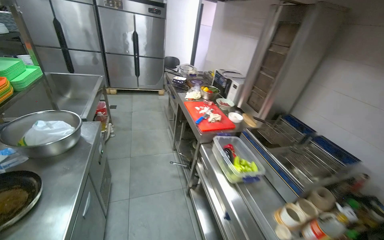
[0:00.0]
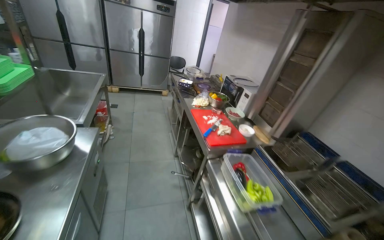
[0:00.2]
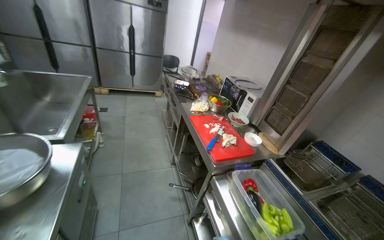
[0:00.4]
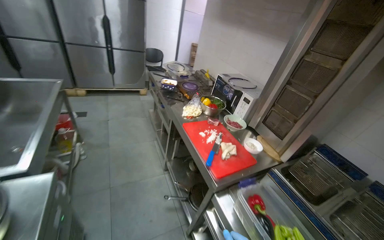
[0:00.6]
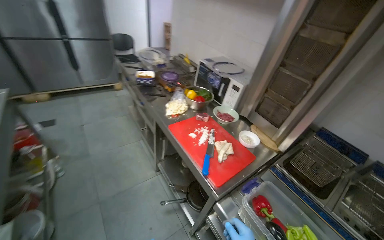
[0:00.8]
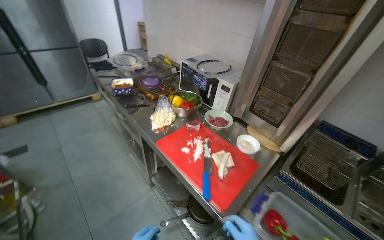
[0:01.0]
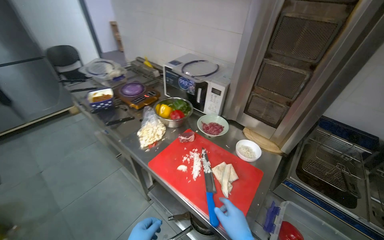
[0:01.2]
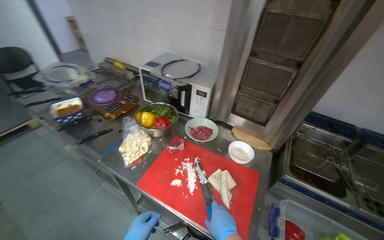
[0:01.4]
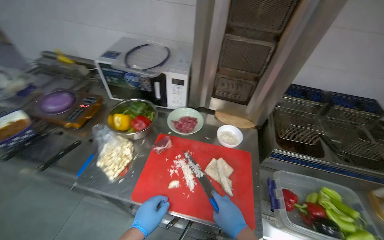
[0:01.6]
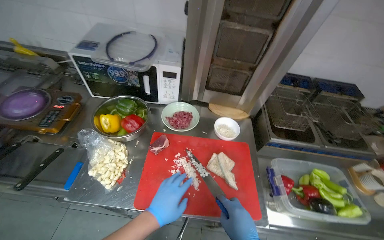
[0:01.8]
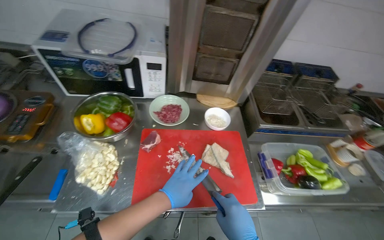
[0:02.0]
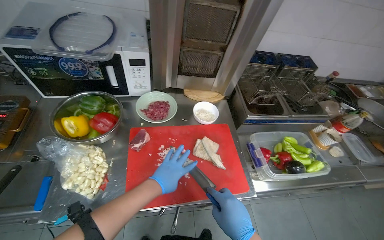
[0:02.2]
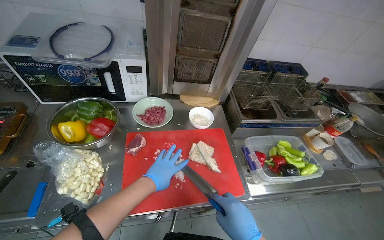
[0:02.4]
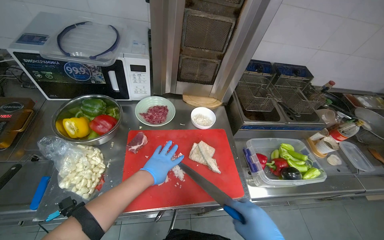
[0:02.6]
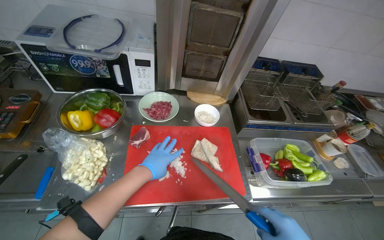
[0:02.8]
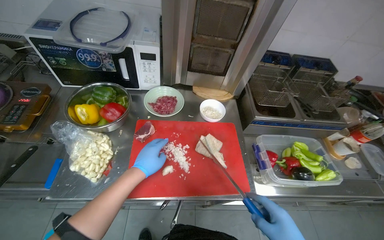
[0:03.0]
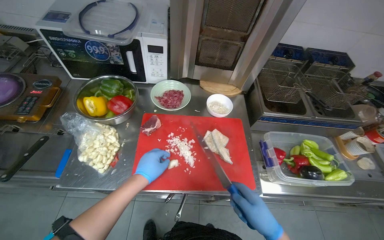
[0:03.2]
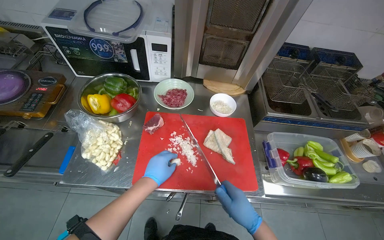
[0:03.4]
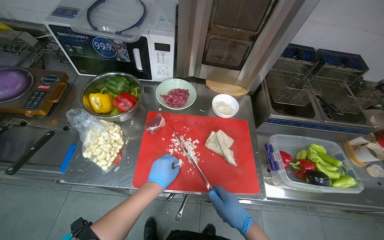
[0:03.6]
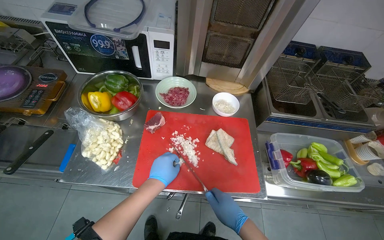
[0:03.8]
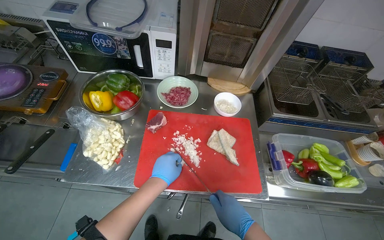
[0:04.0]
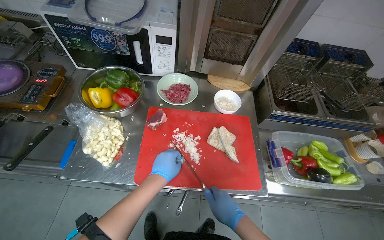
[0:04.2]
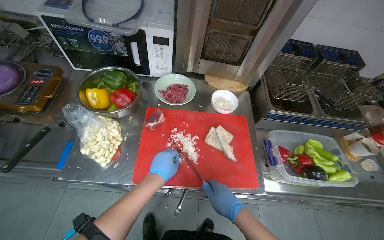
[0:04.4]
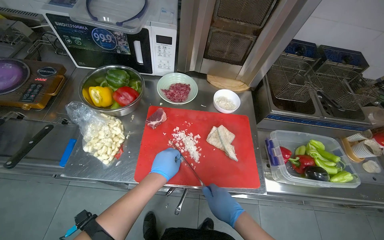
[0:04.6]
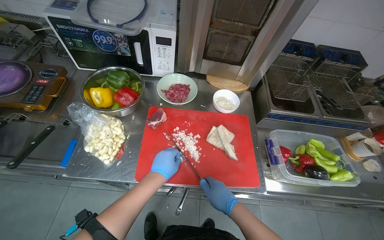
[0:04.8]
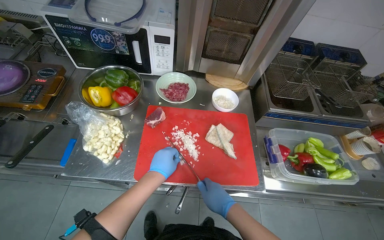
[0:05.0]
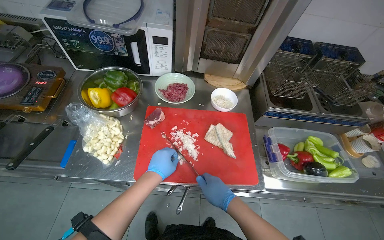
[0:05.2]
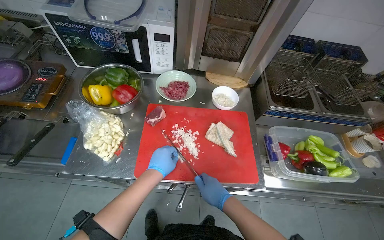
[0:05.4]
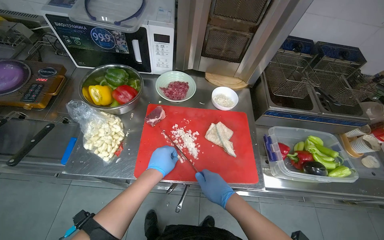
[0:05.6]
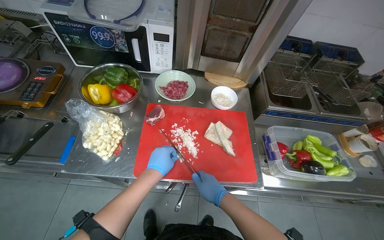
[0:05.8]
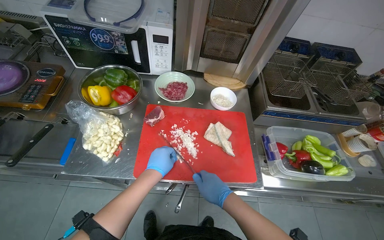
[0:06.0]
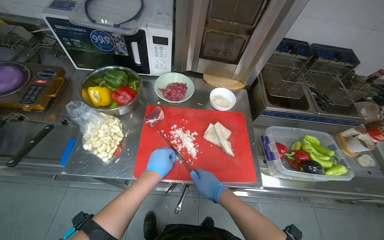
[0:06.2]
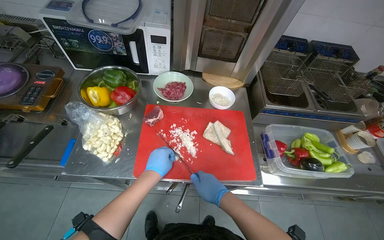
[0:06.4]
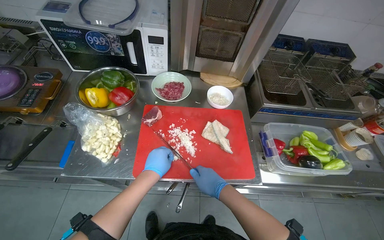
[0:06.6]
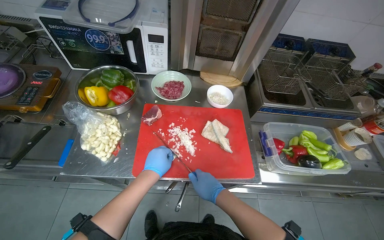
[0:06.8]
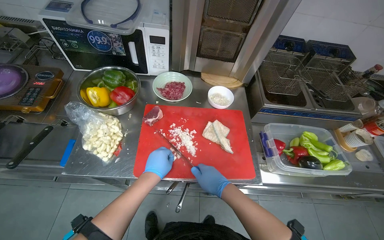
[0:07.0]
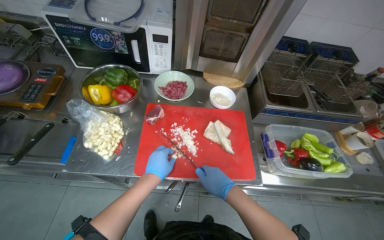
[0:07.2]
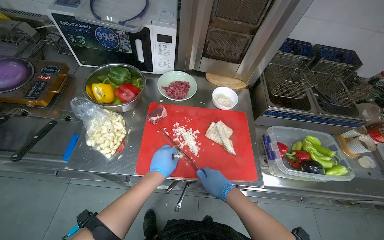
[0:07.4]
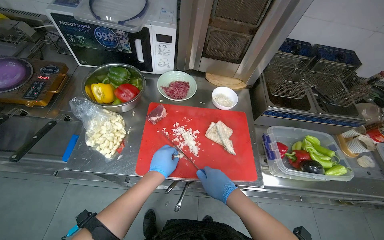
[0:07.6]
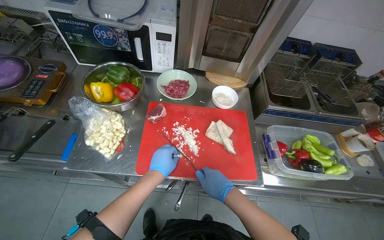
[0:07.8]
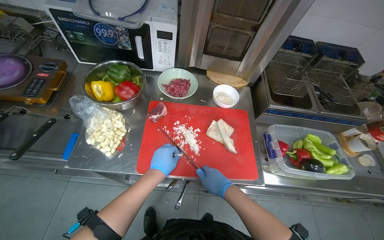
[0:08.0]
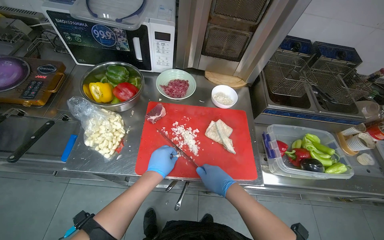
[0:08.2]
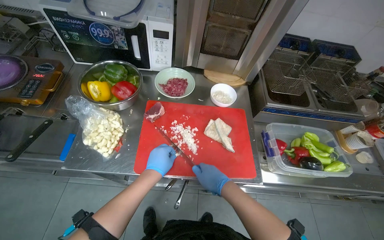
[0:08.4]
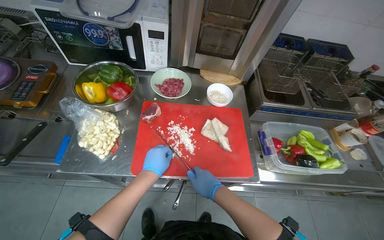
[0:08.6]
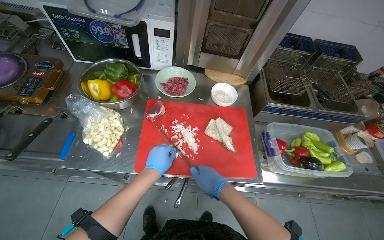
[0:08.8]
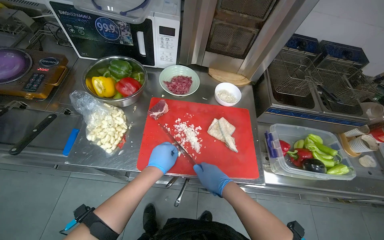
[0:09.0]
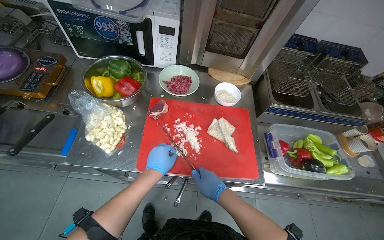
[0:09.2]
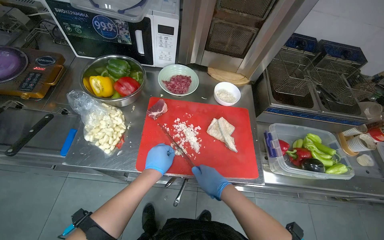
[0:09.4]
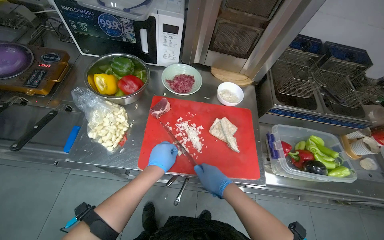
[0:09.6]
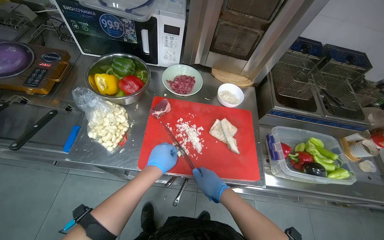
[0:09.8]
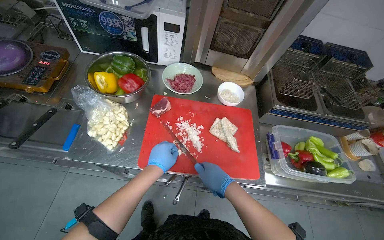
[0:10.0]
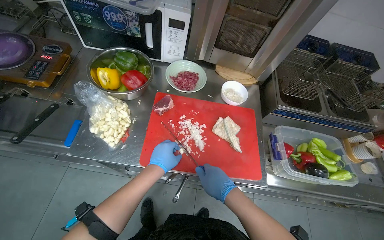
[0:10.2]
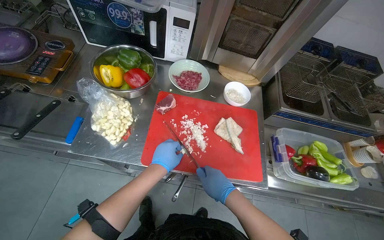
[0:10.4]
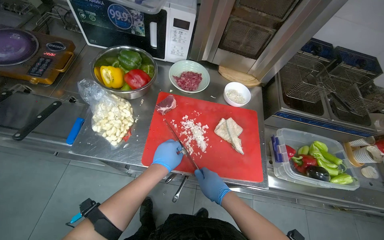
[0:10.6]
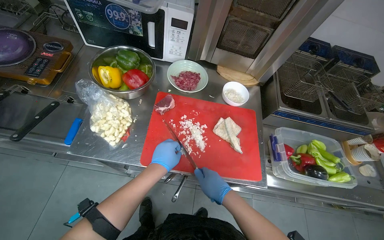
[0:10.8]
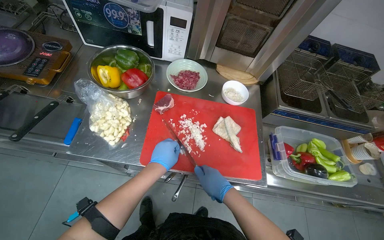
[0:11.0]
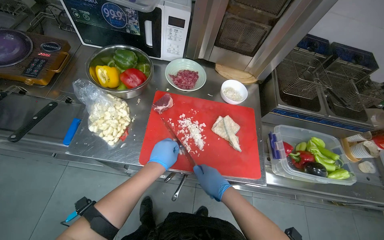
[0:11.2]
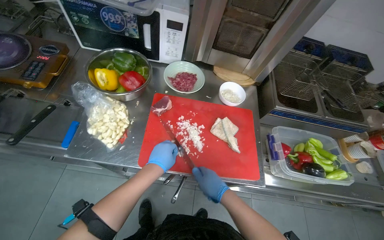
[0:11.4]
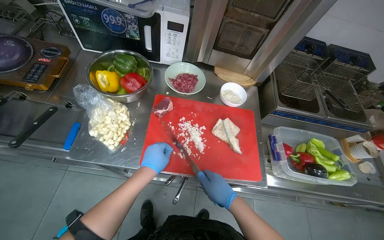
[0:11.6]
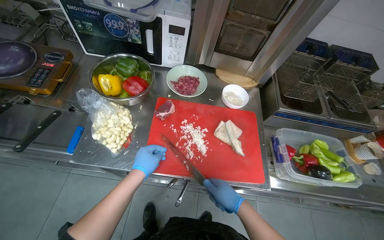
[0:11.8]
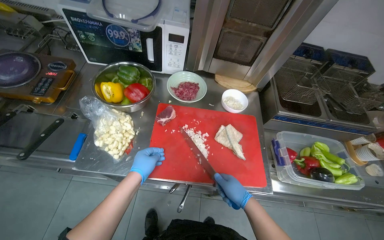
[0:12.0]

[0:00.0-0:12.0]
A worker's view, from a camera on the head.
Job: preparing food.
The whole recording: Chopping onions on cutting board. The worker chops onions on a red cutting board and performs other kitchen tasks in between.
0:00.0 to 0:01.6: The camera is carried some 1 m. The head rotates about 60 degrees to the right. The camera pitches downward, by roughly 20 degrees.
0:04.4 to 0:10.4: The hands make small movements and keep their place.
0:10.4 to 0:12.0: The left hand moves to the left, about 10 cm.

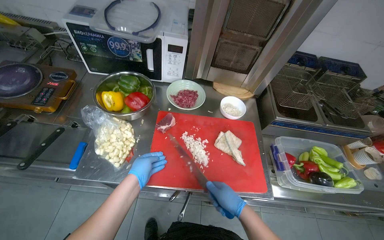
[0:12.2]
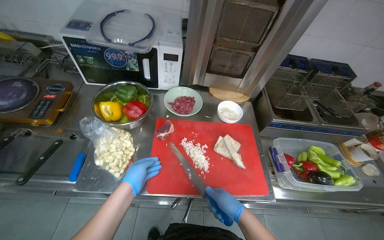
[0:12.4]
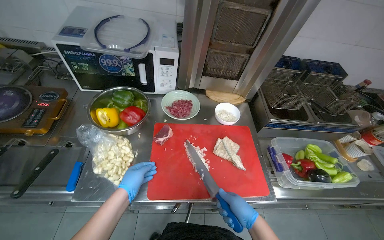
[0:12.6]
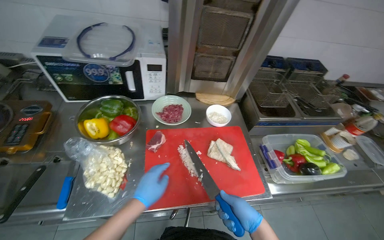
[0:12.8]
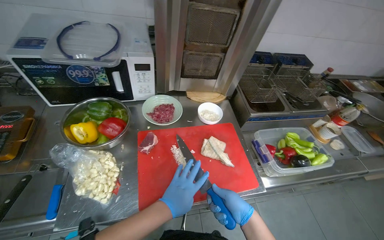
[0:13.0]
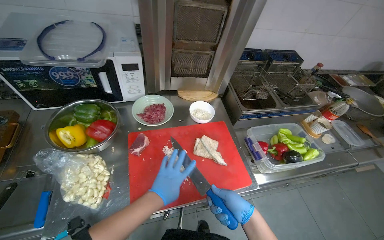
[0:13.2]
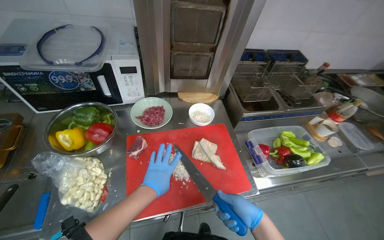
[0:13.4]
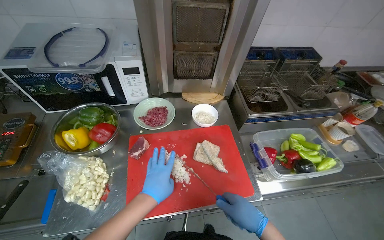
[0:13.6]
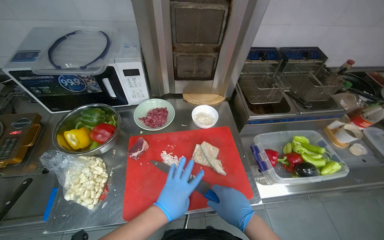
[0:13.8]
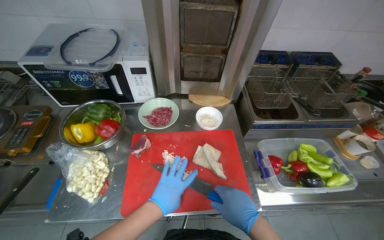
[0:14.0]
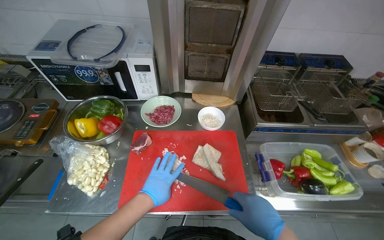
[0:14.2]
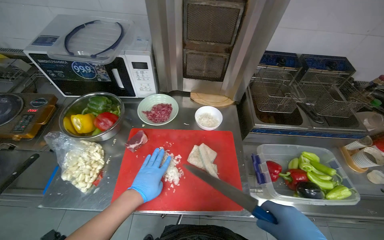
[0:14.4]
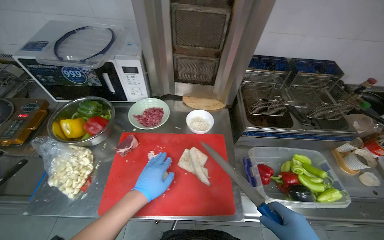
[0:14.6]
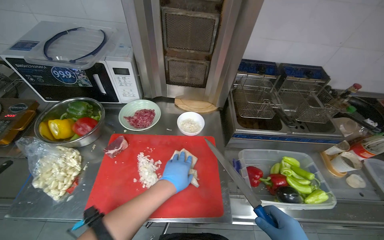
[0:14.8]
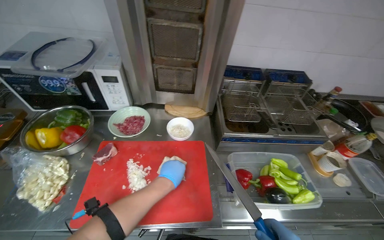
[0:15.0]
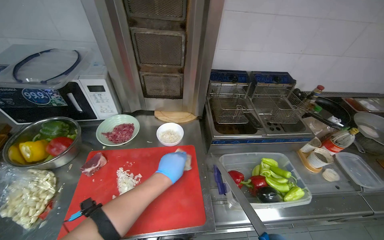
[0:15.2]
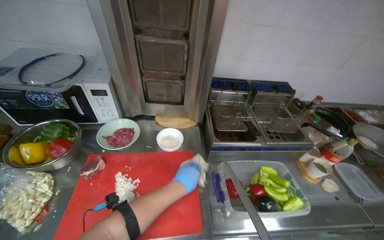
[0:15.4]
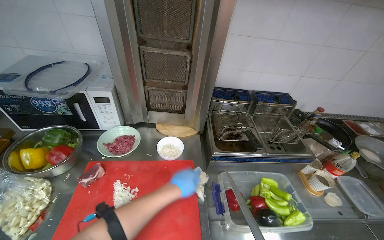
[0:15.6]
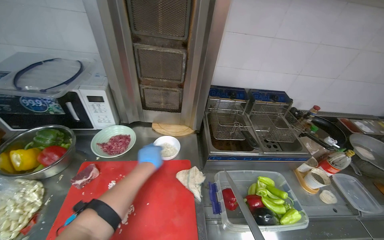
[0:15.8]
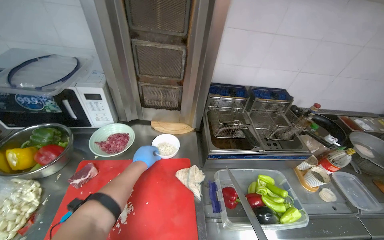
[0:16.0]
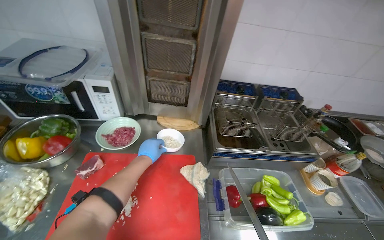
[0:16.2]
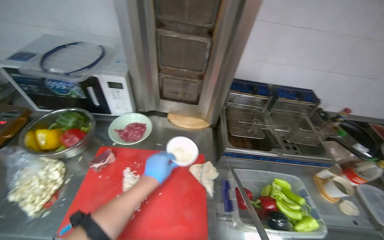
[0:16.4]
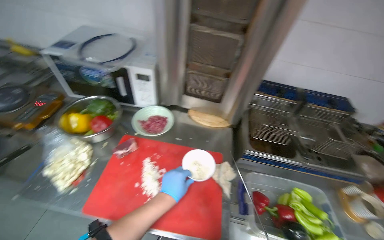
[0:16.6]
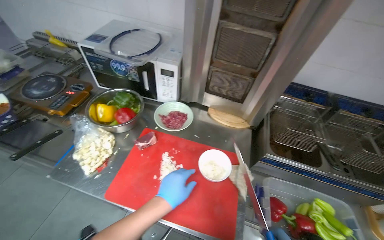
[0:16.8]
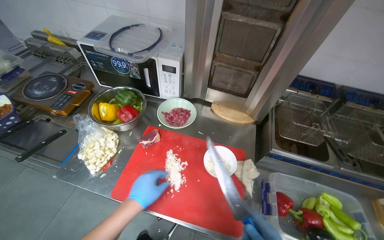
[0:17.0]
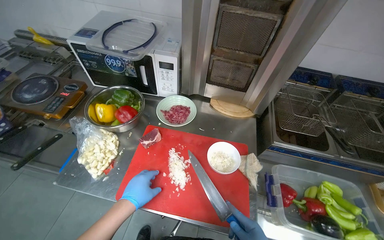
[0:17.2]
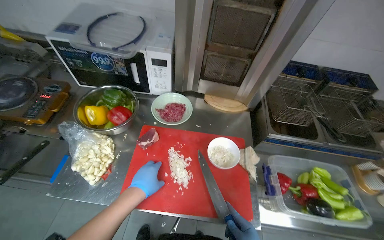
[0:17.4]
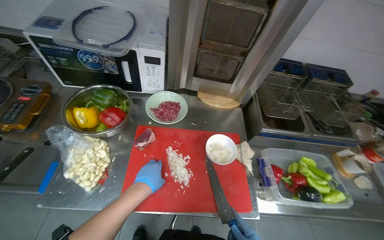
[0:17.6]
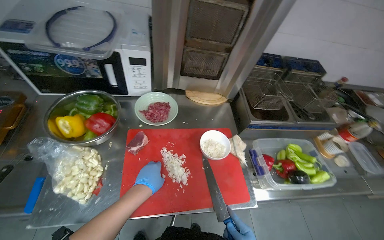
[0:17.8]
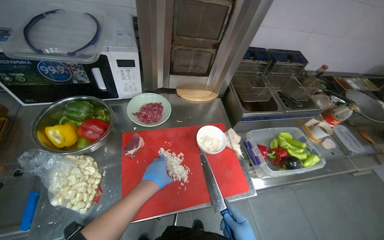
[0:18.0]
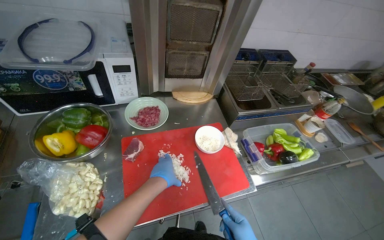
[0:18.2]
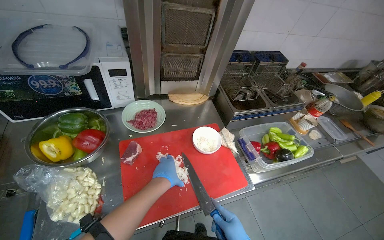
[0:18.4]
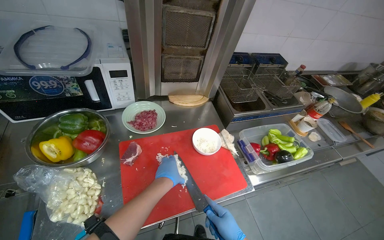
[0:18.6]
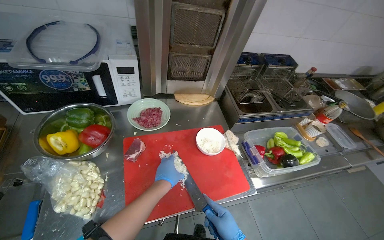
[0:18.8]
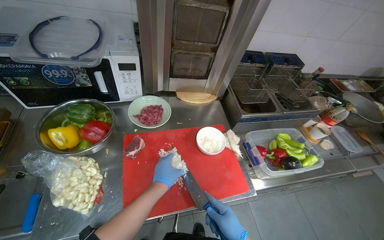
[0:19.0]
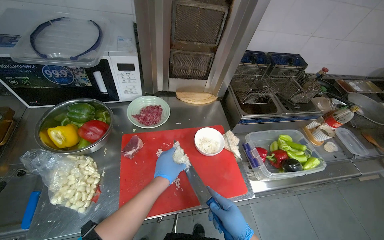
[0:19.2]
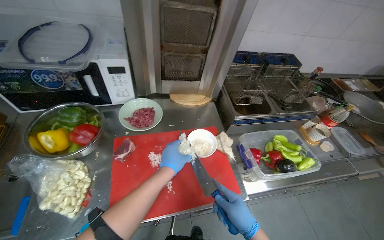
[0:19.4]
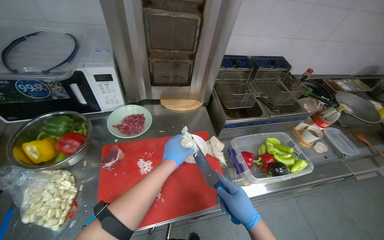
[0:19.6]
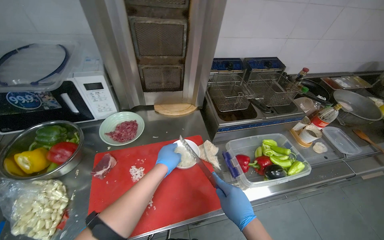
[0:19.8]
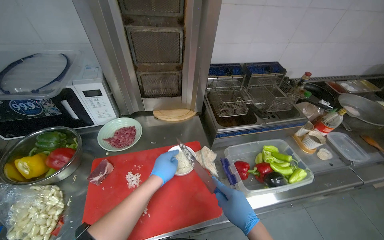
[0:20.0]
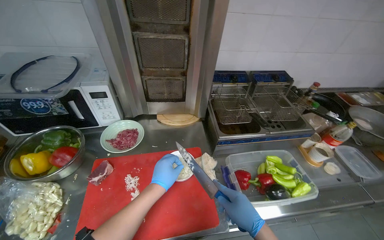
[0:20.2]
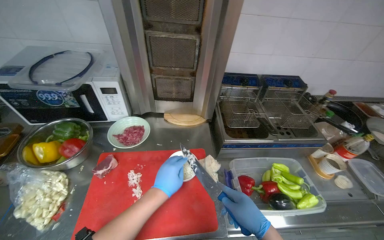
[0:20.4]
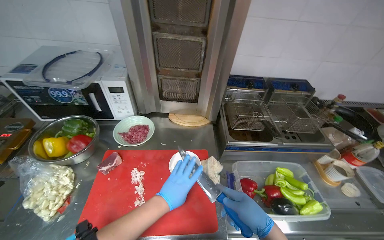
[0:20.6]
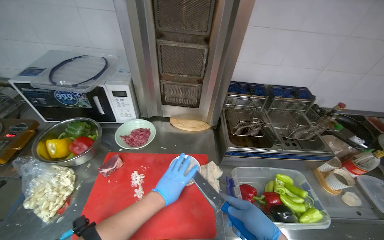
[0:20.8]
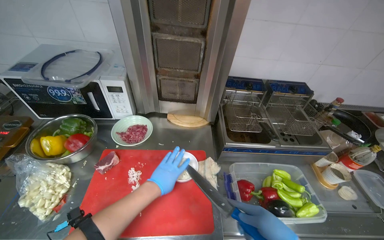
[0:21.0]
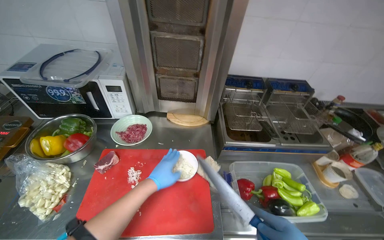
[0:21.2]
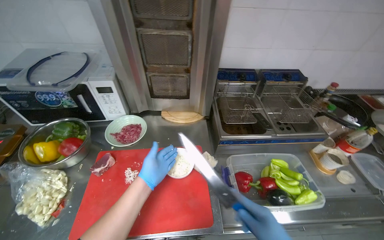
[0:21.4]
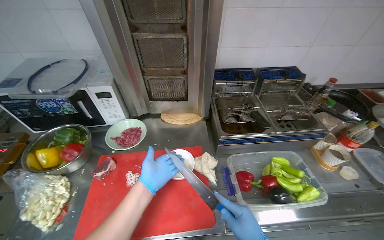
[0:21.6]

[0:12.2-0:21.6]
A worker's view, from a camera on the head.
Job: preparing food.
The whole recording: Chopping onions on cutting board. The worker chops onions on a red cutting board and performs other kitchen tasks in between.
0:12.2 to 0:13.8: The left hand travels to the right by some 20 cm.
0:15.4 to 0:17.0: The head rotates approximately 20 degrees to the left. The left hand travels to the left by about 25 cm.
0:17.0 to 0:18.4: The wearer's head swings about 35 degrees to the right.
